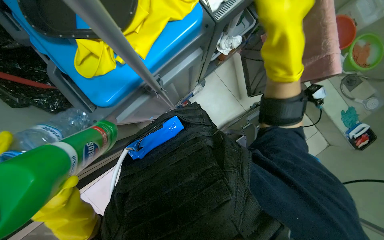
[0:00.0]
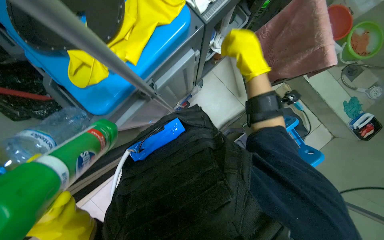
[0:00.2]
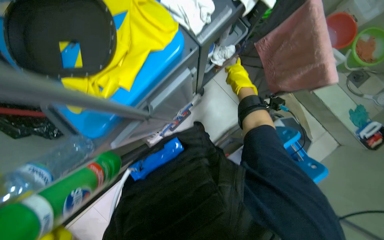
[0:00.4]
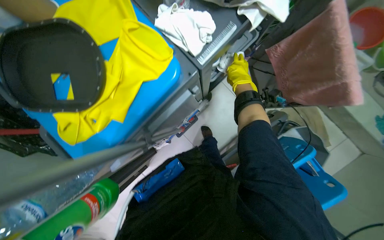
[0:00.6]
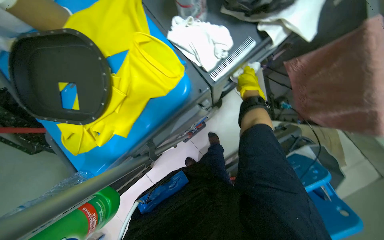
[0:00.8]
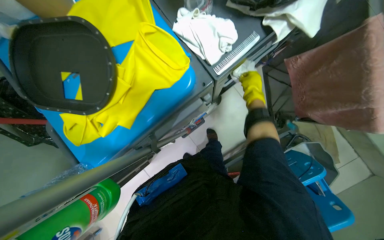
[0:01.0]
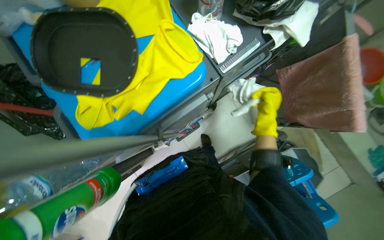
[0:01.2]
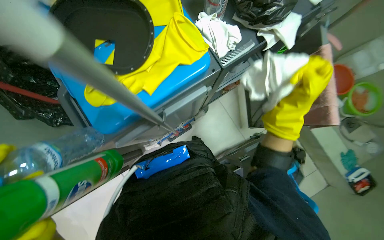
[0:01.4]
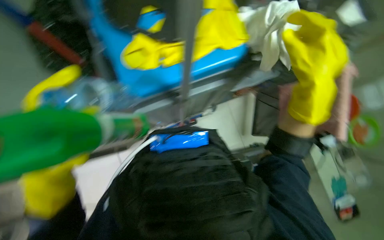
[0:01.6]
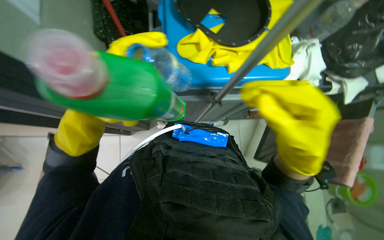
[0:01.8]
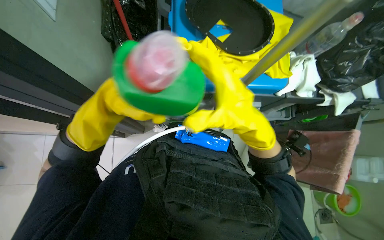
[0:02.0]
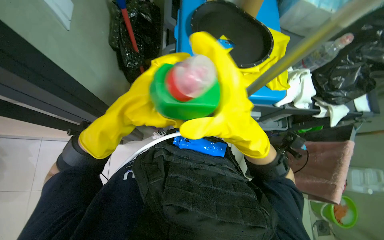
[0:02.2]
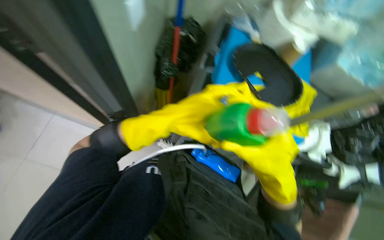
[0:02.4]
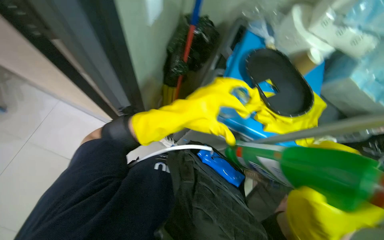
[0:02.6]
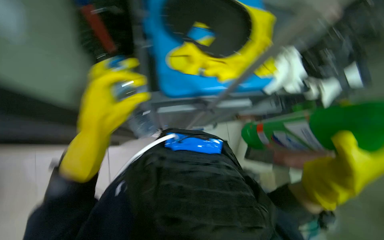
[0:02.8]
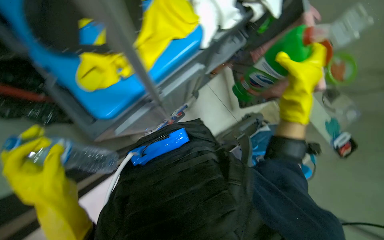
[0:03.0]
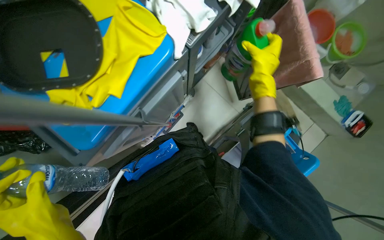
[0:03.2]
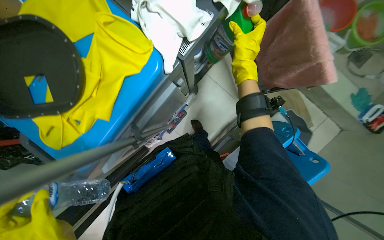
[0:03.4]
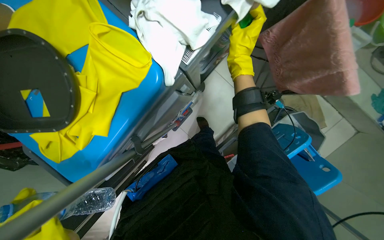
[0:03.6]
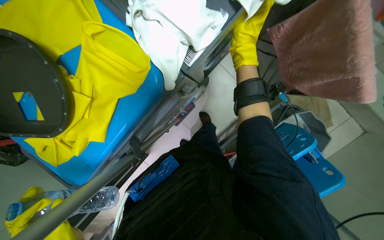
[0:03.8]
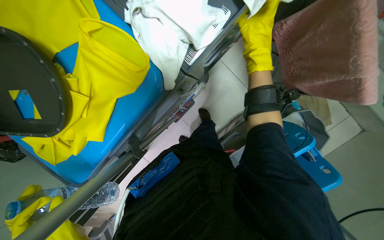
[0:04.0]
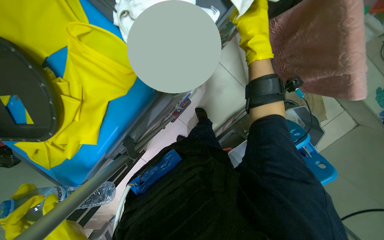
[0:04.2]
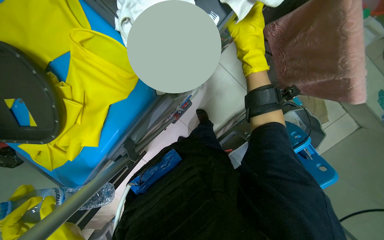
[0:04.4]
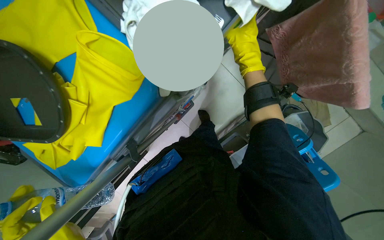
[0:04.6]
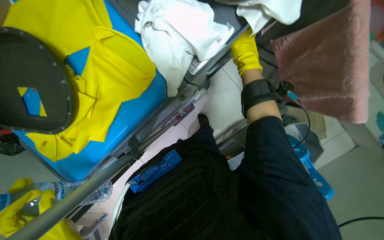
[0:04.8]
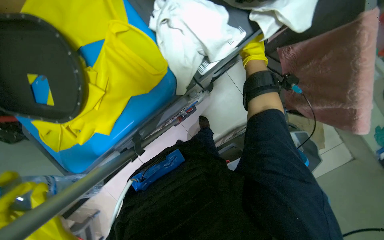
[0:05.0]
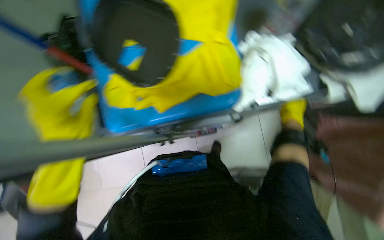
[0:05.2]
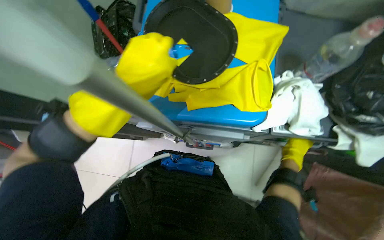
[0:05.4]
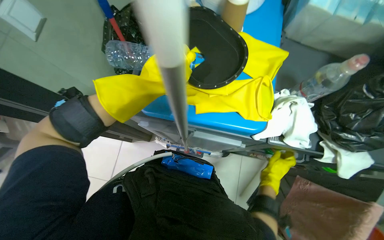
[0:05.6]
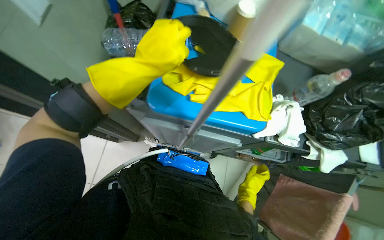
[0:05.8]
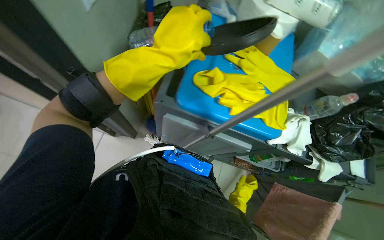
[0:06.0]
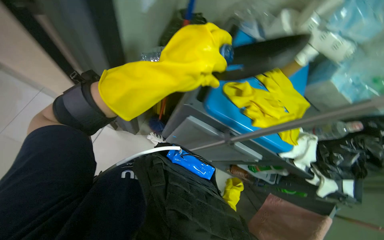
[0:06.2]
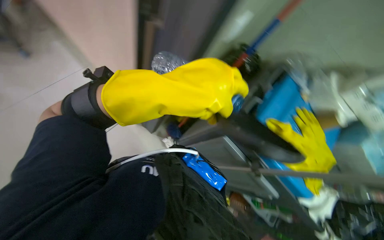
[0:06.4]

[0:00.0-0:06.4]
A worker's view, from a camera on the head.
Job: organizing items.
The whole recording: Organizing cleaning cart supplies. The worker organizes bottles, cloths, and other supplies on the cleaning cart.
0:00.0 to 0:01.6: The right hand moves some 35 cm farther from the camera and comes back.
0:01.6 to 0:03.2: The scene rotates counterclockwise by approximately 25 degrees.
0:04.8 to 0:06.4: The camera travels about 70 cm. The view pans to the right by about 20 degrees. The view tilts roughly 25 degrees upward. Everything in view rotates approximately 90 degrees clockwise.

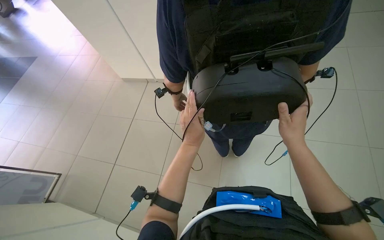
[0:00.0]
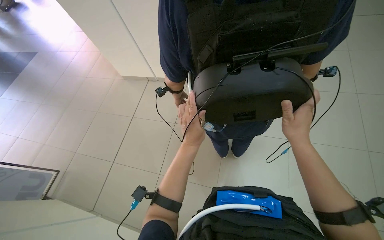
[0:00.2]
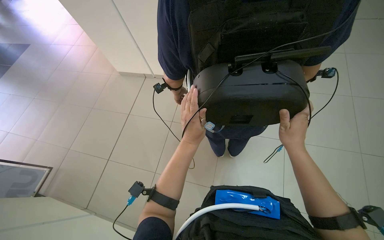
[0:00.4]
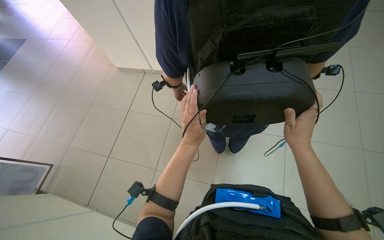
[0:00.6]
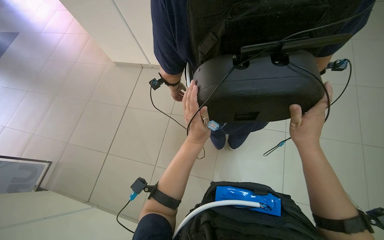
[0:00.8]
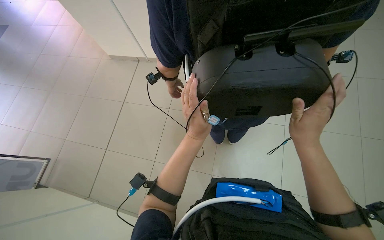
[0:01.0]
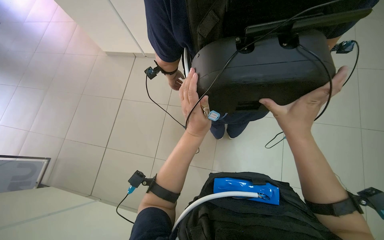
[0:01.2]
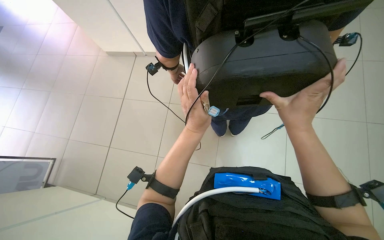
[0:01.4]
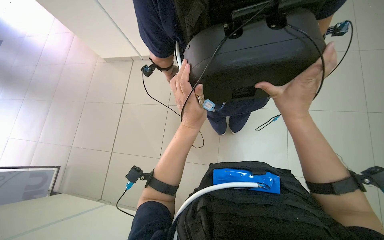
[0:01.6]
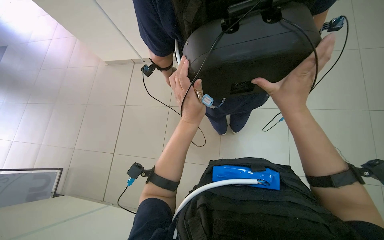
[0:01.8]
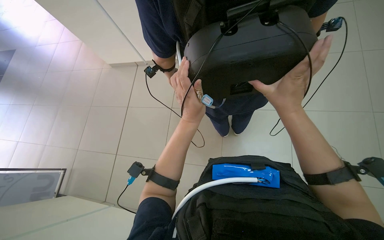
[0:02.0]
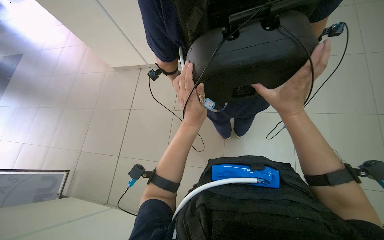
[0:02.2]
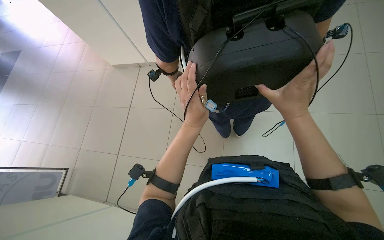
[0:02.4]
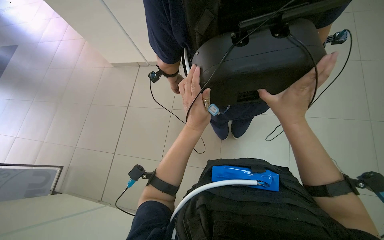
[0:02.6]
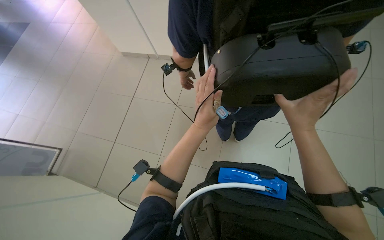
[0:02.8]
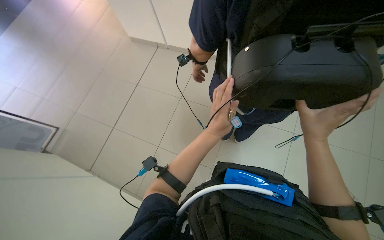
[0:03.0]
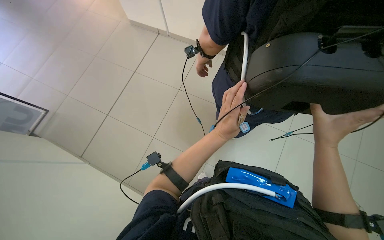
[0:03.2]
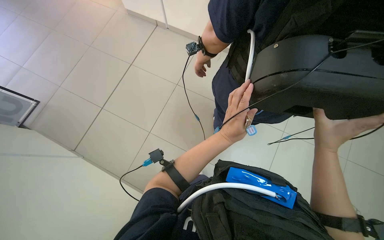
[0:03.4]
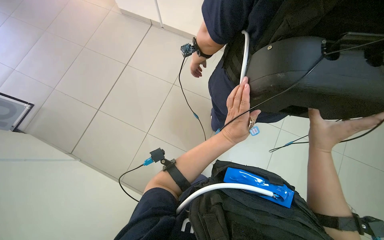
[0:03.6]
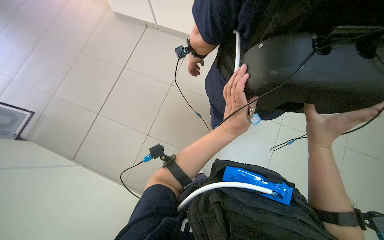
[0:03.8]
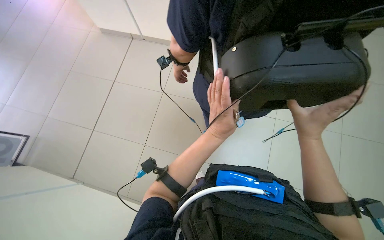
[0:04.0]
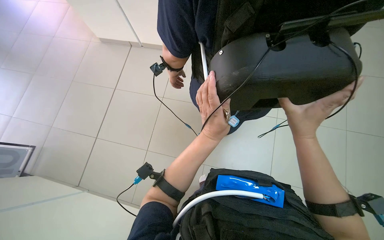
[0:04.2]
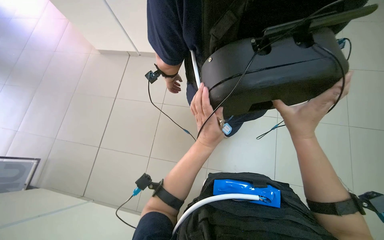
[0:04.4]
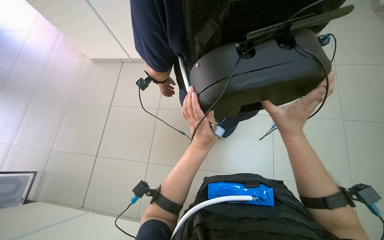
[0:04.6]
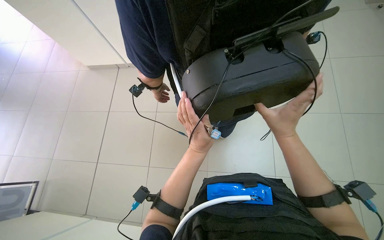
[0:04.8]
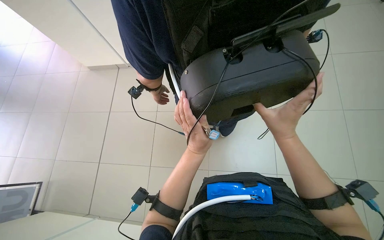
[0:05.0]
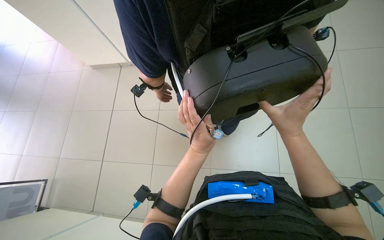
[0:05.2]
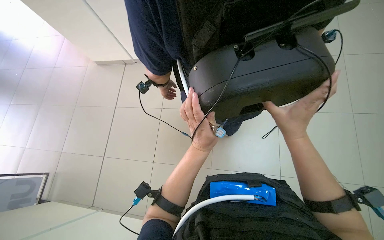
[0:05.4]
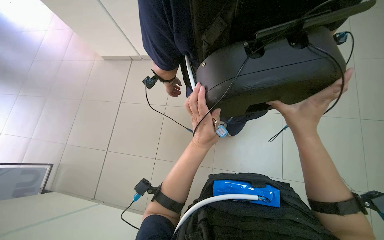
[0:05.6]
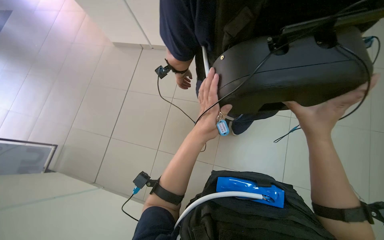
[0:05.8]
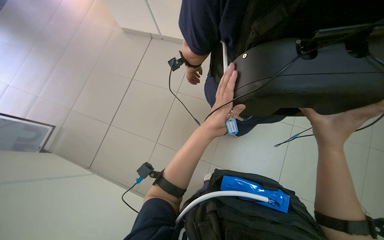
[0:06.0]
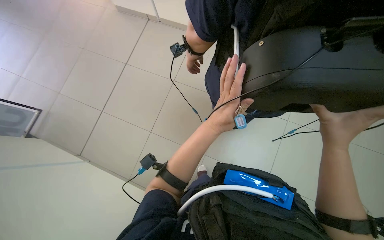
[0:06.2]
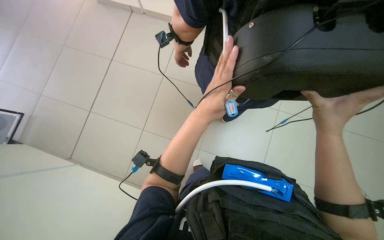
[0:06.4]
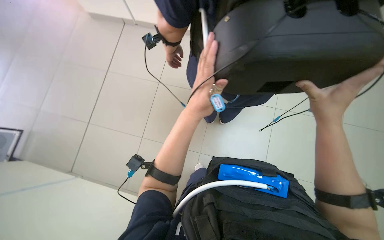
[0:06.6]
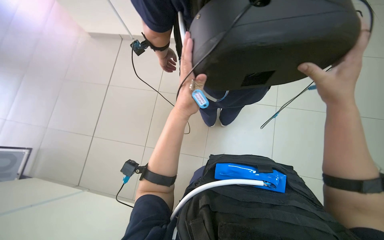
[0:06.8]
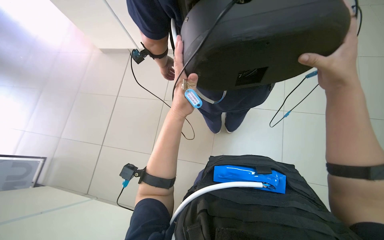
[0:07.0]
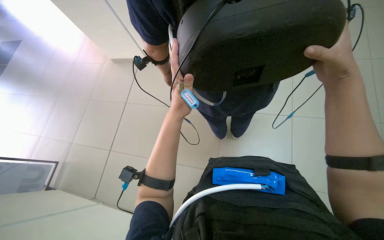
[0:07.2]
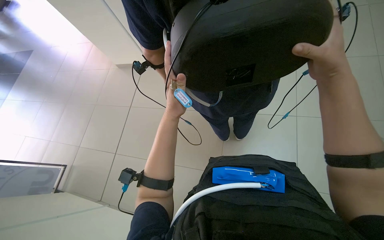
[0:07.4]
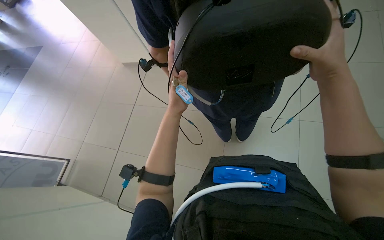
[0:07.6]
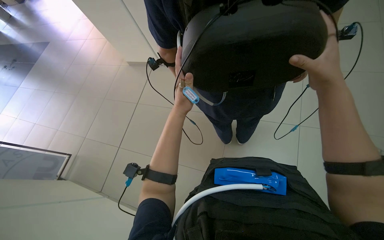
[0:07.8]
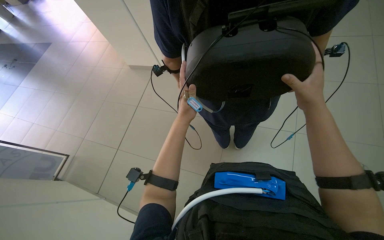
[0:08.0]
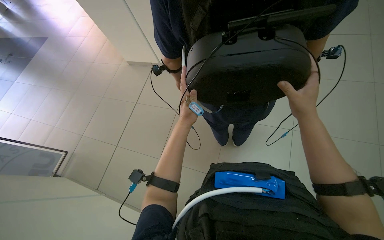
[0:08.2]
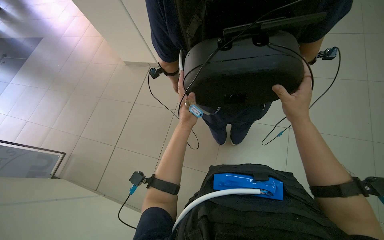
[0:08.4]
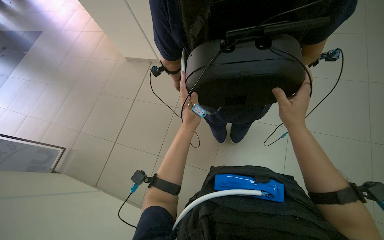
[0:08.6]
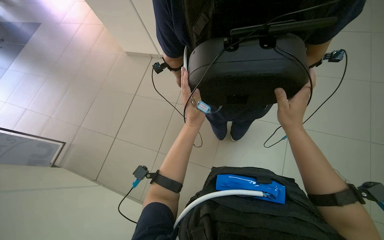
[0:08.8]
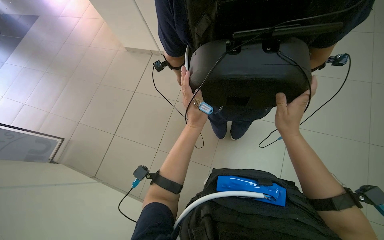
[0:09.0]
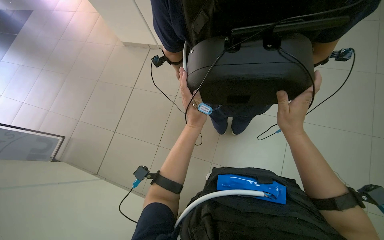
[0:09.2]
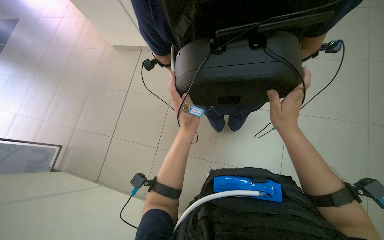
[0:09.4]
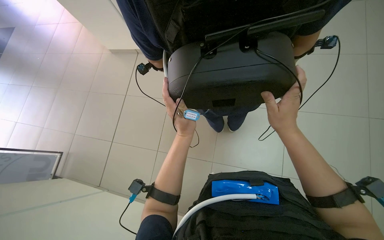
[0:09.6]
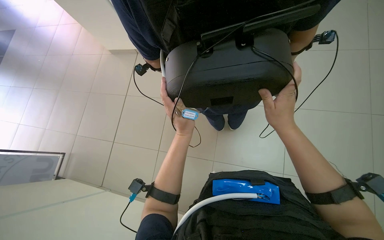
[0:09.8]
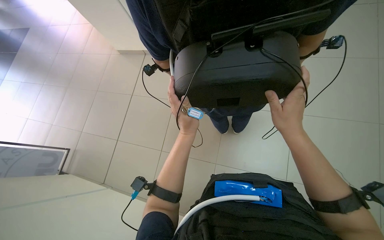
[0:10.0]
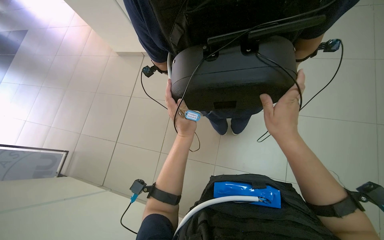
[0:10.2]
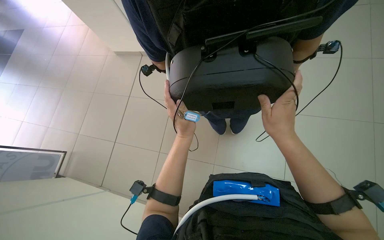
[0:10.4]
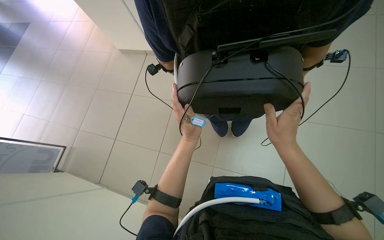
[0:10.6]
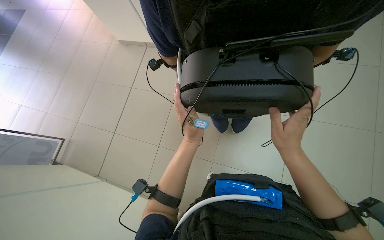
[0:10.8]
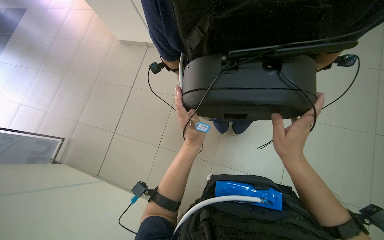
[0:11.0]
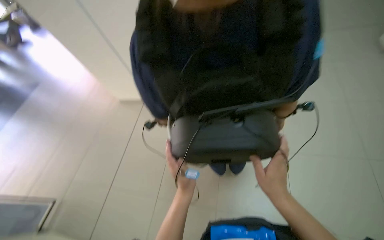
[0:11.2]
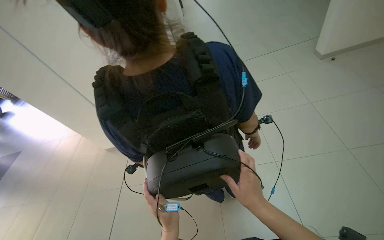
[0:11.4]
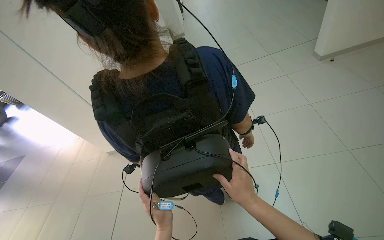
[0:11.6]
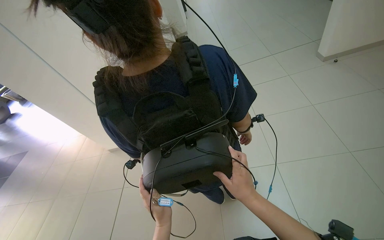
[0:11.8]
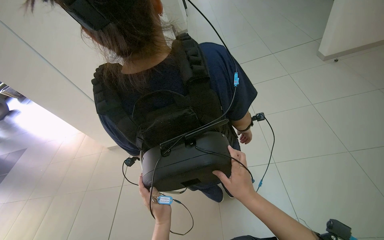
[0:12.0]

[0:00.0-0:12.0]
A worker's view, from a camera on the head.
Job: organizing items.
The whole recording: Disassembling a device. The worker disassembles a black device by removing a component.
0:03.0 to 0:04.4: The hands work in one place, with small movements.
0:04.4 to 0:06.0: The hands make small movements and keep their place.
0:06.0 to 0:10.4: The hands are busy where they are.
0:10.4 to 0:12.0: The wearer looks some 25 degrees further upward.

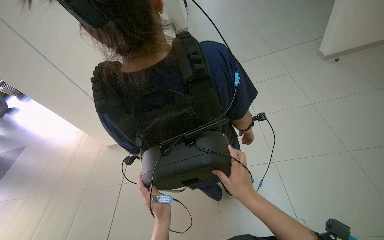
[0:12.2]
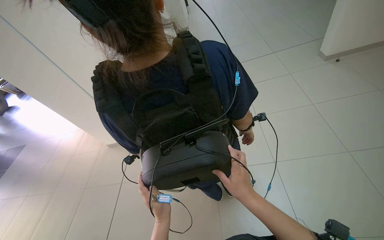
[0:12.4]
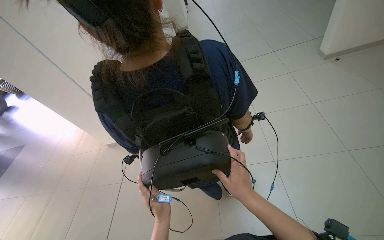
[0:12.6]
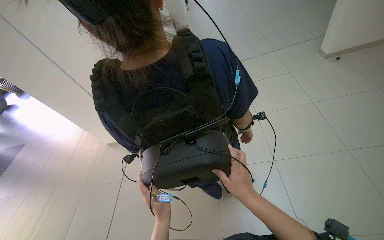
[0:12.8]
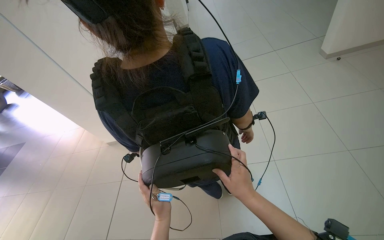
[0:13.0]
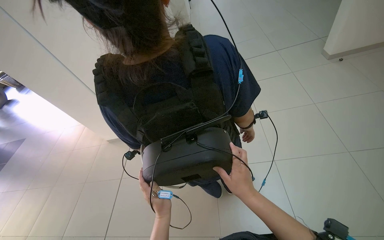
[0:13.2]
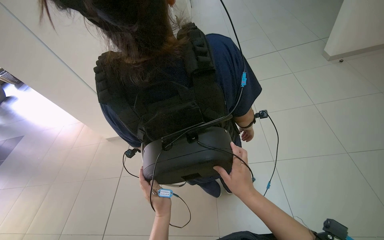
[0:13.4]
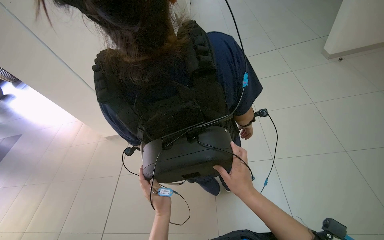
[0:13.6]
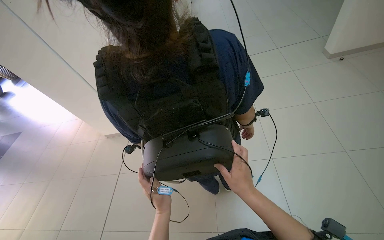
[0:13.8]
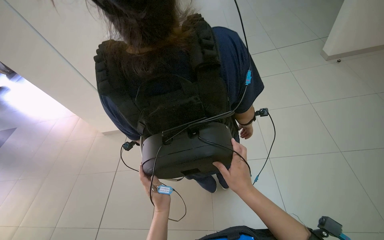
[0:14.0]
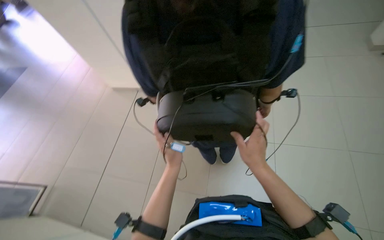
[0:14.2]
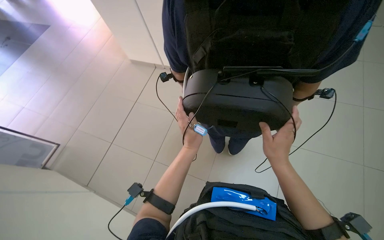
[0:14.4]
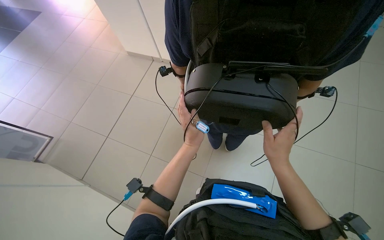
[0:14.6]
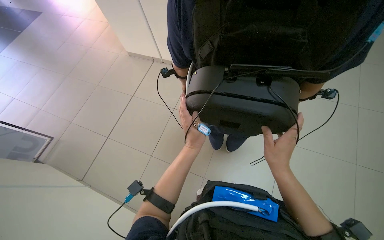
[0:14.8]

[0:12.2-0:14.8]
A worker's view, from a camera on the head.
Job: organizing items.
The whole recording: Disassembling a device. The worker disassembles a black device by removing a component.
0:12.2 to 0:13.4: The hands work in one place, with small movements.
0:13.4 to 0:14.8: The view tips downward by approximately 20 degrees.
